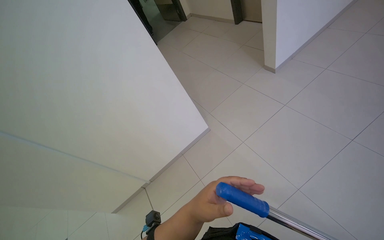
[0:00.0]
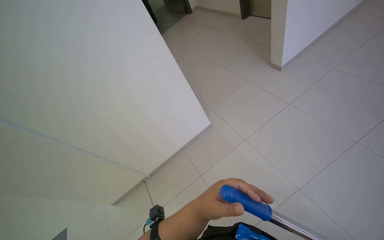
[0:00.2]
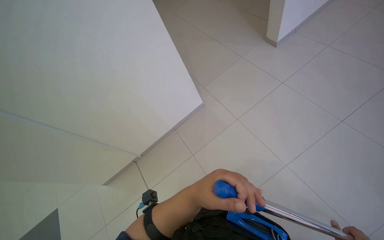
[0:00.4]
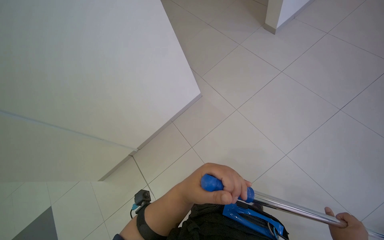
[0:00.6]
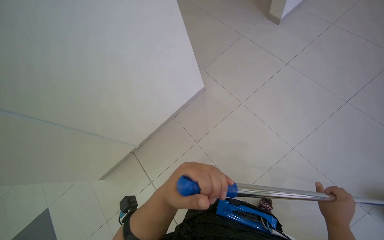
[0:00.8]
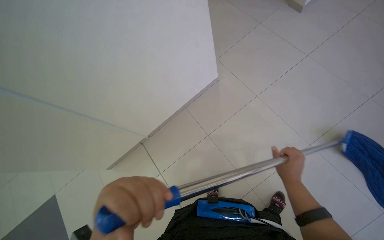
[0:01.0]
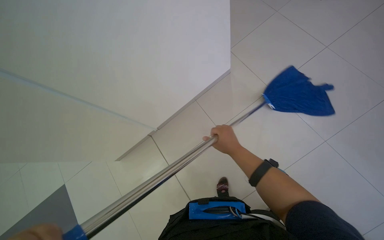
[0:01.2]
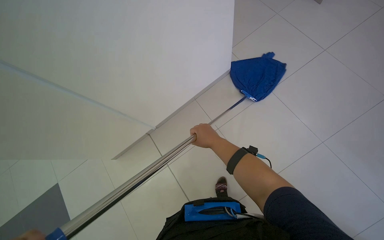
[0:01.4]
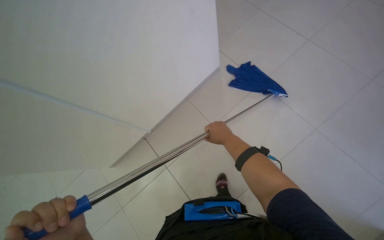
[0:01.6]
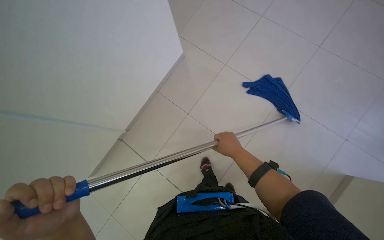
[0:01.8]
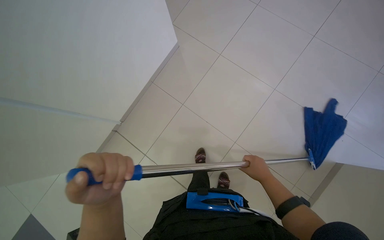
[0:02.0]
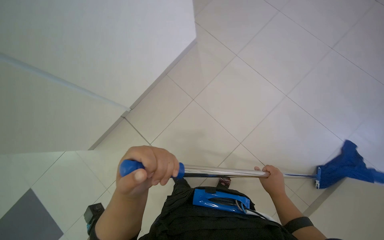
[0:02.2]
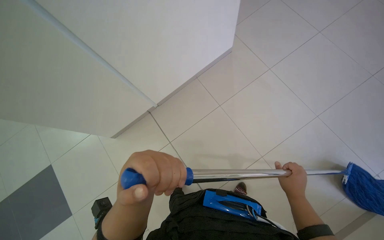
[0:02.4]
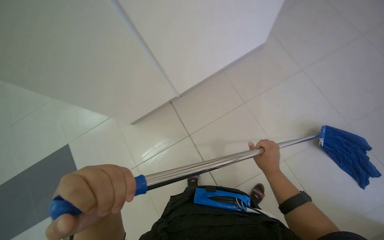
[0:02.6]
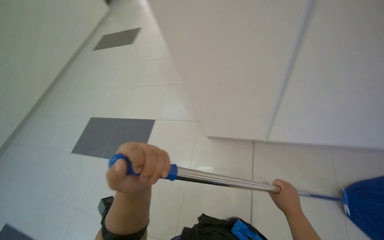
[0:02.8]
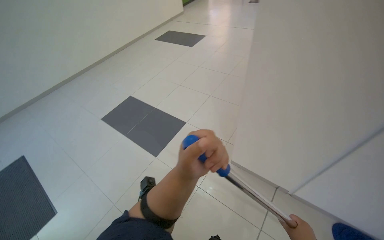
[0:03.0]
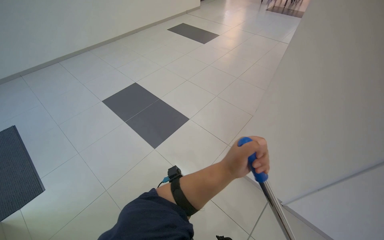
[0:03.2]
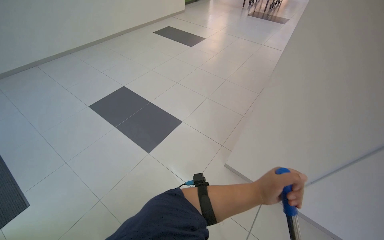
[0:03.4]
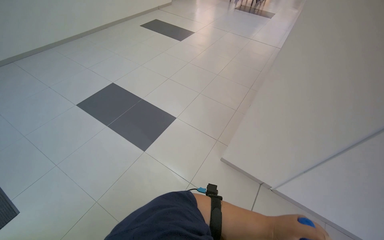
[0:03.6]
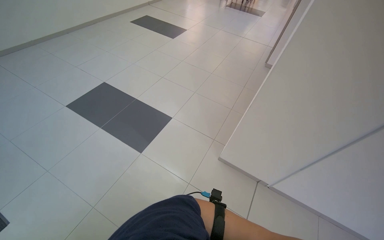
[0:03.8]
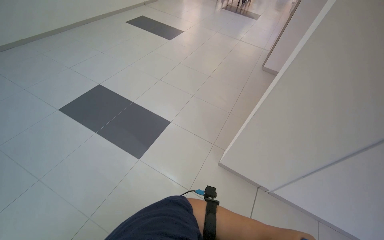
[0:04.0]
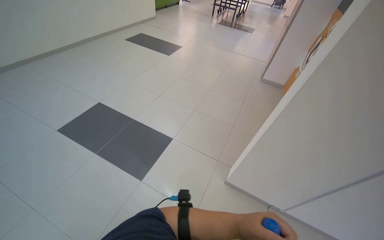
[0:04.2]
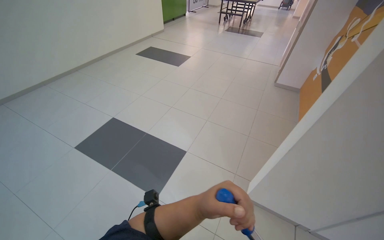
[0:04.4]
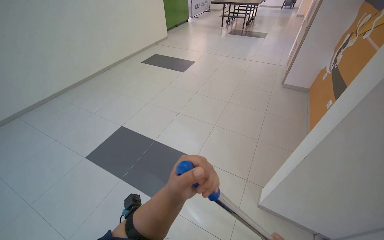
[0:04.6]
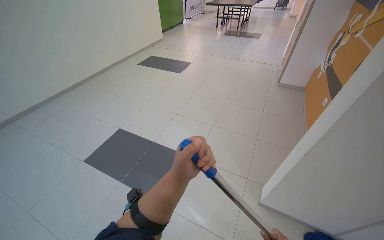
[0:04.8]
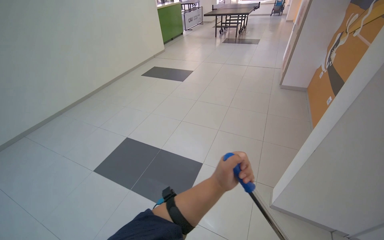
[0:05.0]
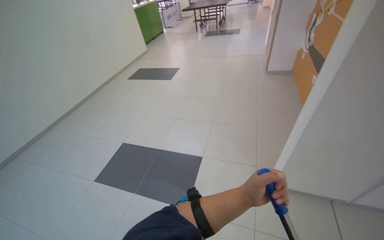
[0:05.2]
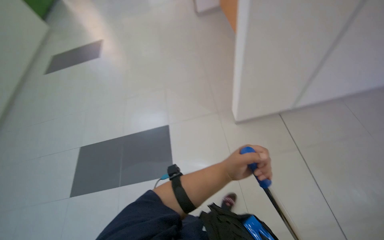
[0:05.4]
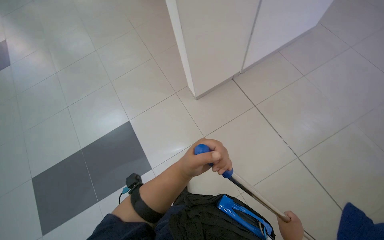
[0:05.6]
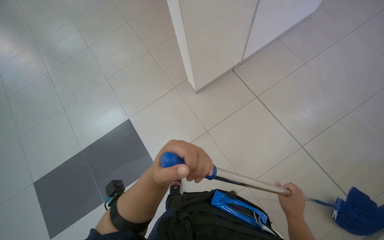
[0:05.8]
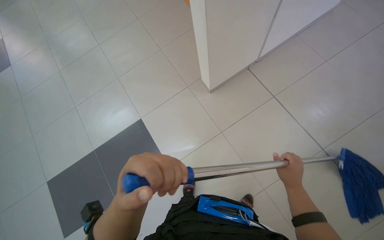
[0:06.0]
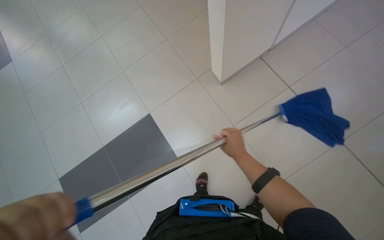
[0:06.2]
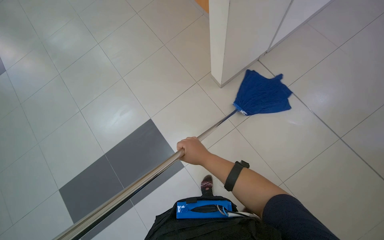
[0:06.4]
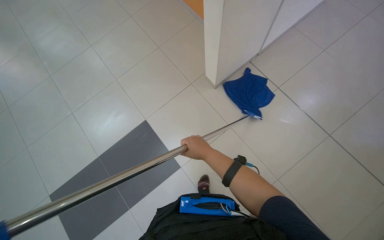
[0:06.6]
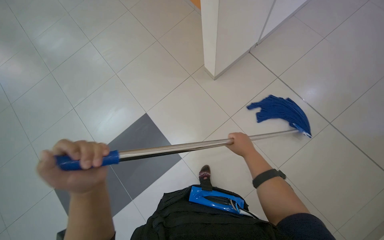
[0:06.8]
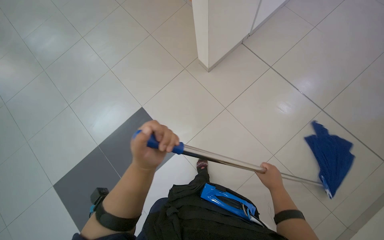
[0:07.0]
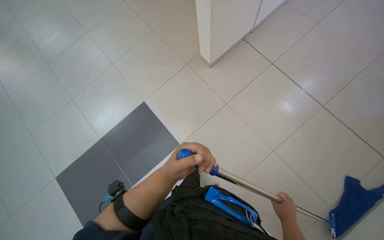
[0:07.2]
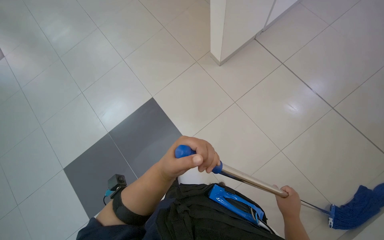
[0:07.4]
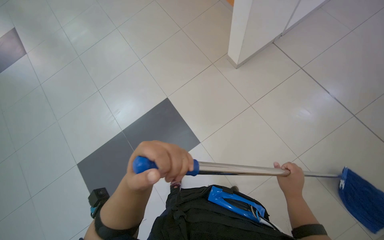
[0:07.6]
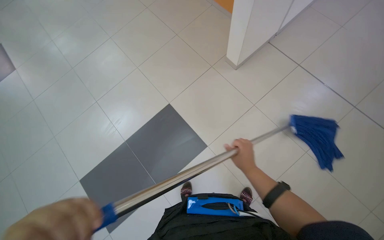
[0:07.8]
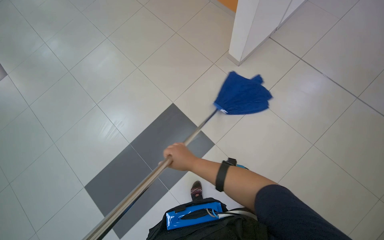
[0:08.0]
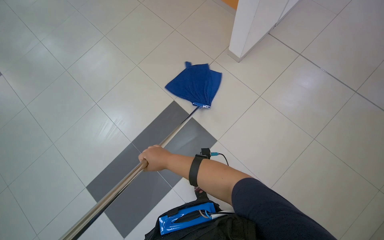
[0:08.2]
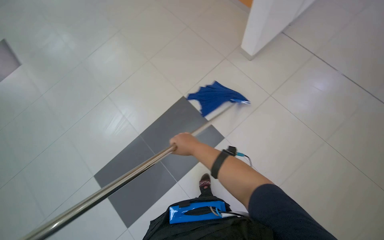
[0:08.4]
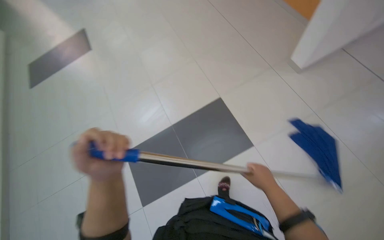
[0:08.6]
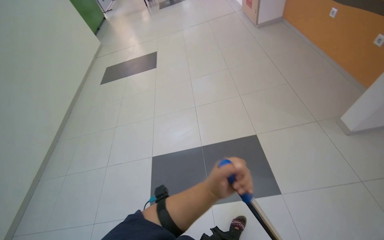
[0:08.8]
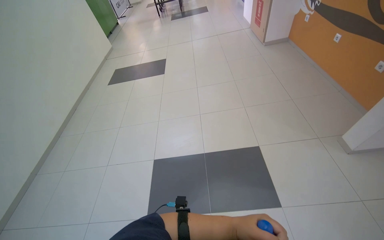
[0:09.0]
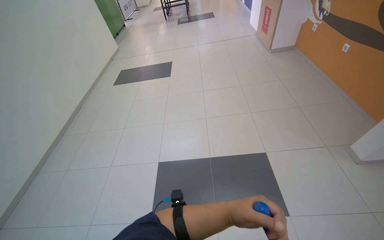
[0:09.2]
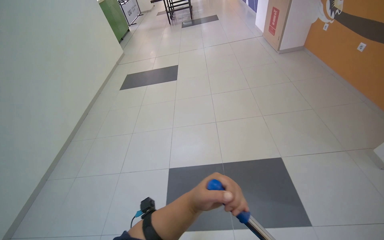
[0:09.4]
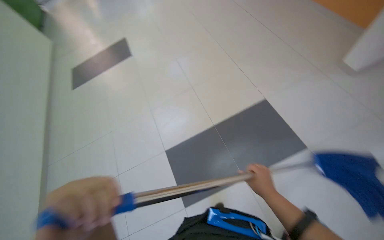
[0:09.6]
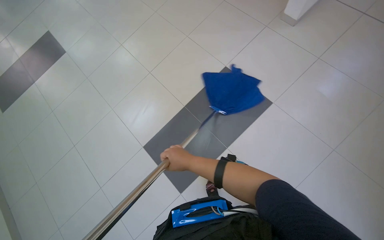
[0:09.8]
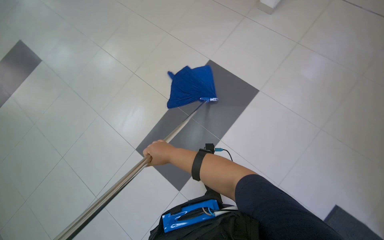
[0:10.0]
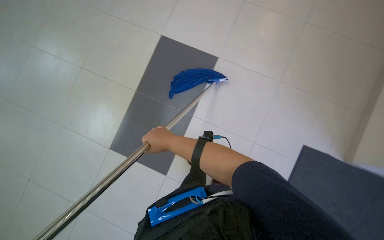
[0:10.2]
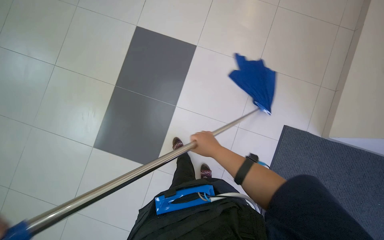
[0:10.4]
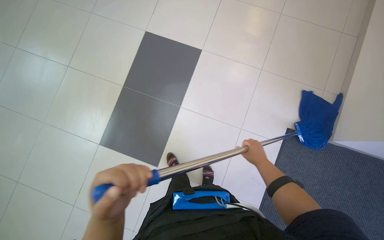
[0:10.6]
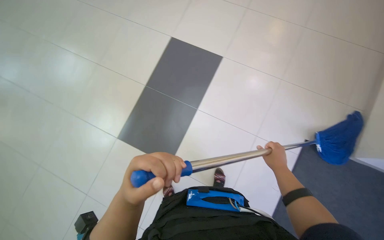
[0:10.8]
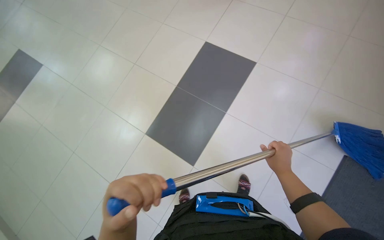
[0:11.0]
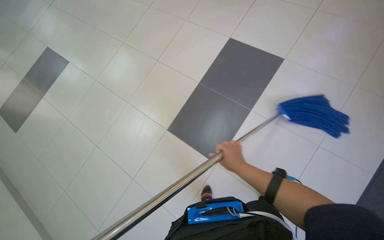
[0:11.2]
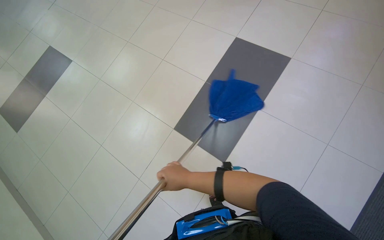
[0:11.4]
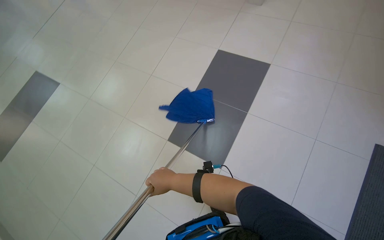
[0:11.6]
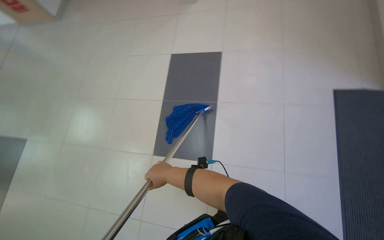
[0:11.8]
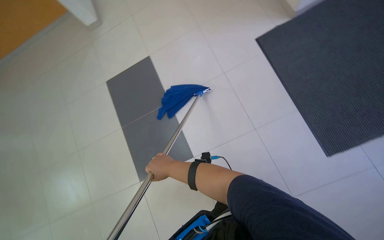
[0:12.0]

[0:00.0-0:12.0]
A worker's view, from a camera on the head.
Job: mopping floor.
The whole recording: Mopping the floor. The worker mops the tiled floor with a blue mop.
0:00.0 to 0:01.6: The wearer moves roughly 50 cm. The view tips downward by some 20 degrees.
0:03.0 to 0:04.4: The camera is carried roughly 50 cm.
0:04.4 to 0:06.0: The head turns to the right by roughly 60 degrees. The view tips downward by about 15 degrees.
0:07.6 to 0:09.0: The wearer moves some 50 cm. The wearer looks approximately 35 degrees further to the left. The wearer looks about 15 degrees further upward.
0:09.0 to 0:10.4: The head turns to the right by roughly 30 degrees. The camera pitches downward, by some 20 degrees.
0:10.4 to 0:12.0: The scene turns roughly 30 degrees counterclockwise in the picture.

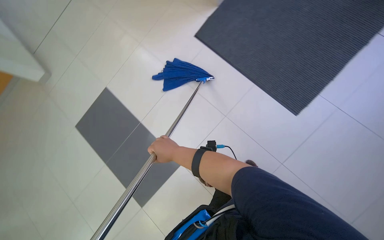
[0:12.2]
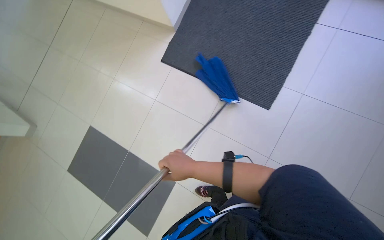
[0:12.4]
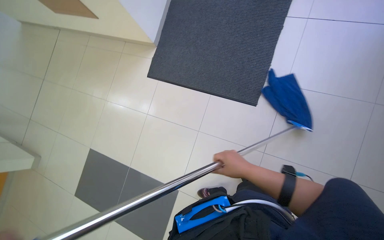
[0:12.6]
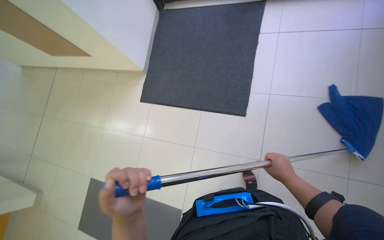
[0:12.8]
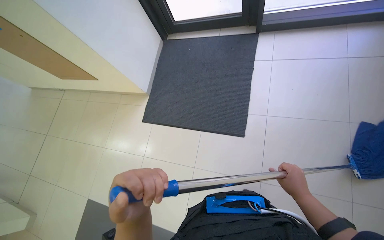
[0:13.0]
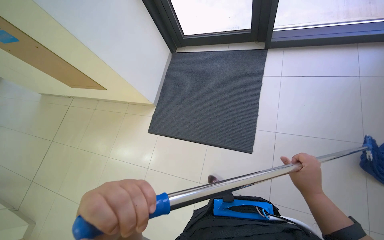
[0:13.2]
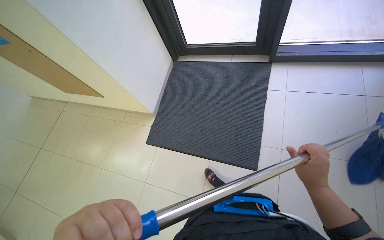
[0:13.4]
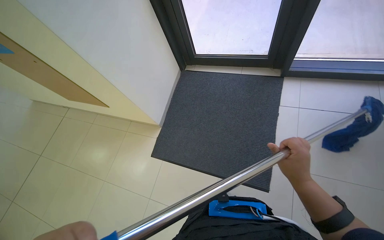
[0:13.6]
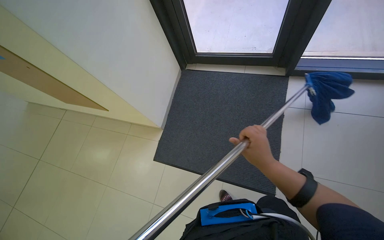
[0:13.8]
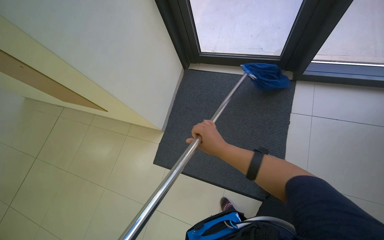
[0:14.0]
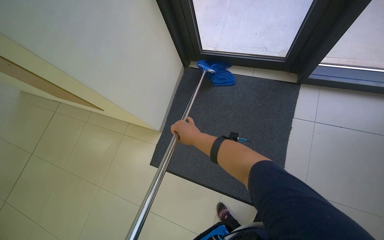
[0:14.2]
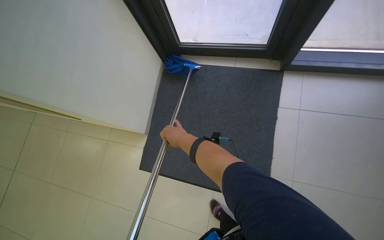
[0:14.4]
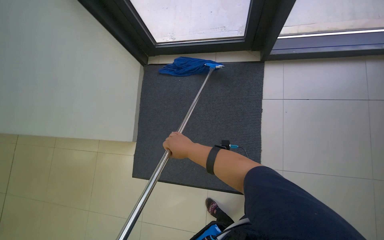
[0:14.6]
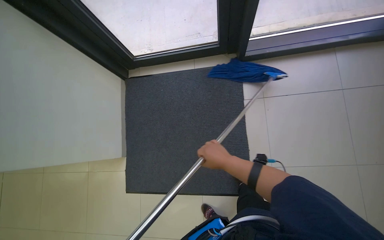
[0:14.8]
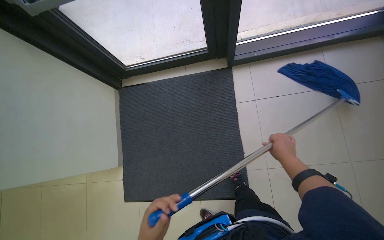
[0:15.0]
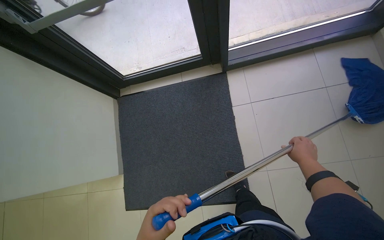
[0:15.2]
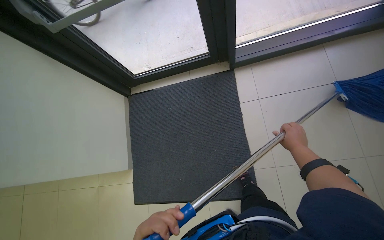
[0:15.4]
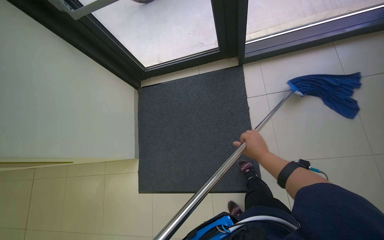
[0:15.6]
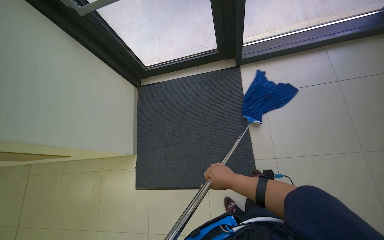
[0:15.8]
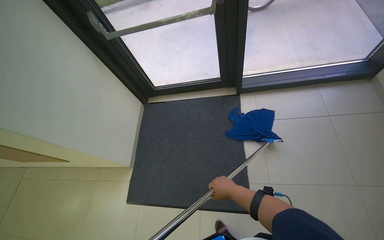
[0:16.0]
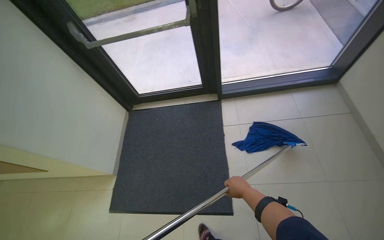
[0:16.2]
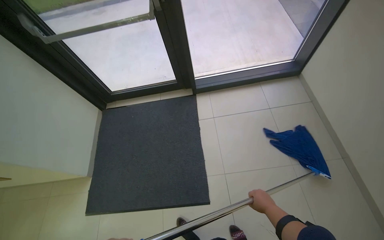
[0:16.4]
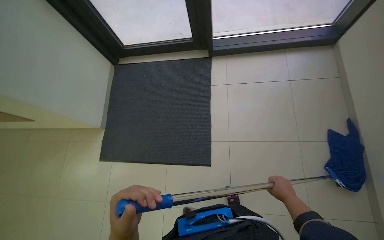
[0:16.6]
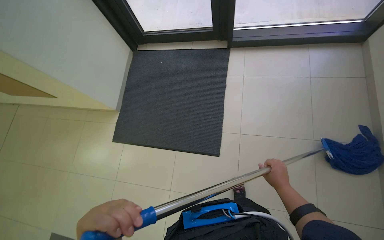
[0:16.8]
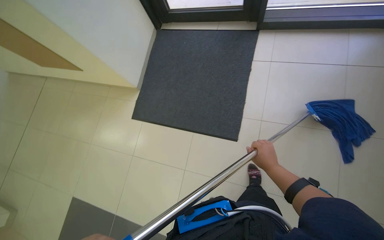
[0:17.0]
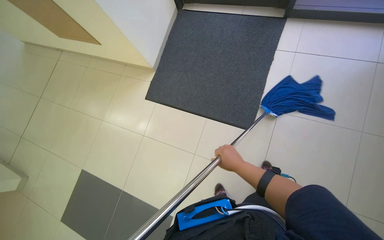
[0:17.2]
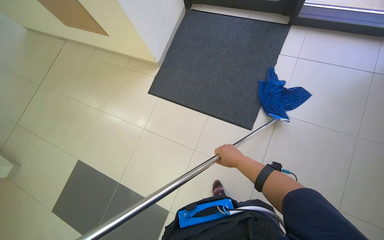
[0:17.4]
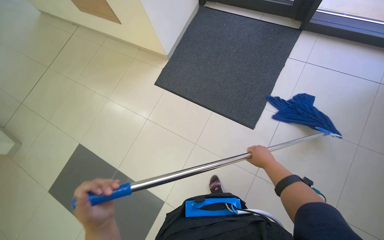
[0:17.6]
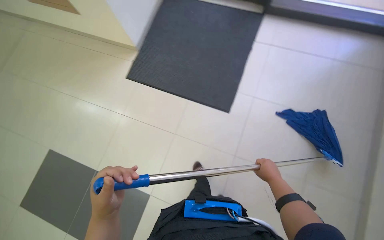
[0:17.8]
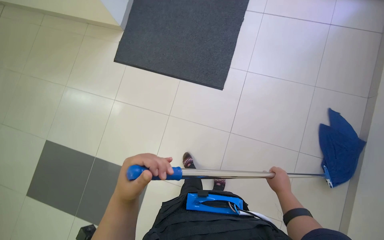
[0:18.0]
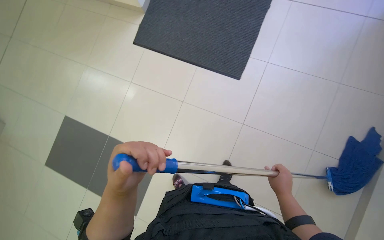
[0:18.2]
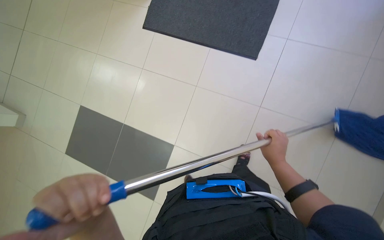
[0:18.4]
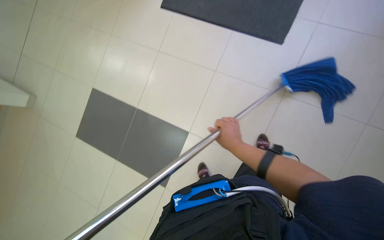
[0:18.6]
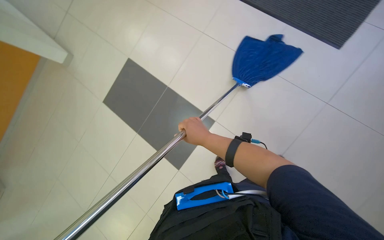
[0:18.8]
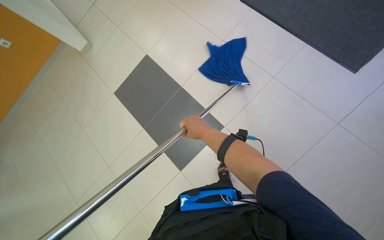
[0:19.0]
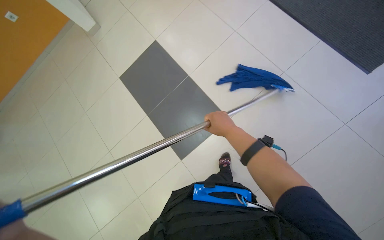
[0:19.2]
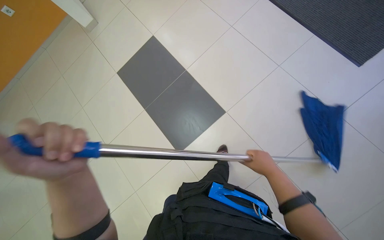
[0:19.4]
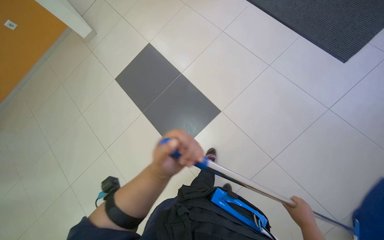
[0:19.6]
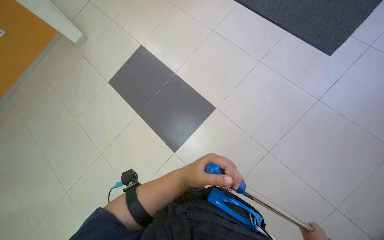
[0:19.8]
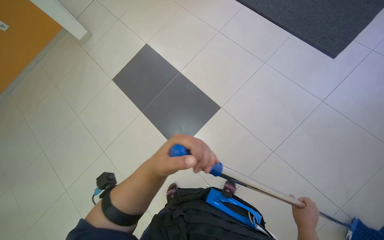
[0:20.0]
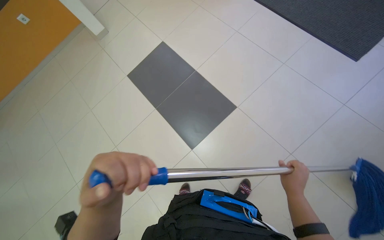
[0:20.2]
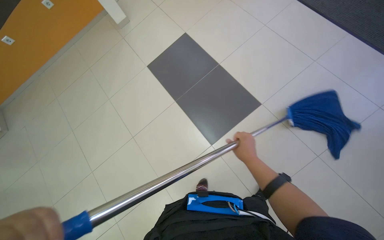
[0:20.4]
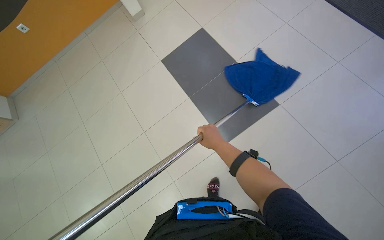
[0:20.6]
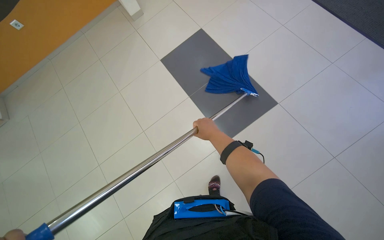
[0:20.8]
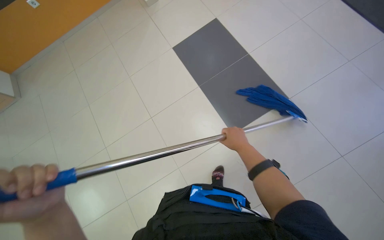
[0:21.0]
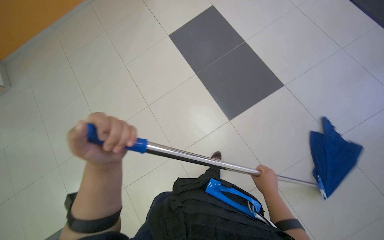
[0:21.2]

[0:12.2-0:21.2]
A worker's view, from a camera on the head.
Job: mopping floor.
The whole recording: Mopping the floor. The worker mops the tiled floor with a blue mop.
0:12.2 to 0:13.8: The camera is carried roughly 50 cm. The camera pitches upward, by some 25 degrees. Everything in view rotates some 25 degrees counterclockwise.
0:13.8 to 0:15.2: The camera travels approximately 50 cm.
0:15.2 to 0:16.6: The camera is carried approximately 50 cm.
0:16.6 to 0:18.2: The camera is carried approximately 50 cm. The scene rotates clockwise by some 25 degrees.
0:18.2 to 0:19.8: The camera is carried some 40 cm.
0:19.8 to 0:21.2: The head travels to the left, about 60 cm.
